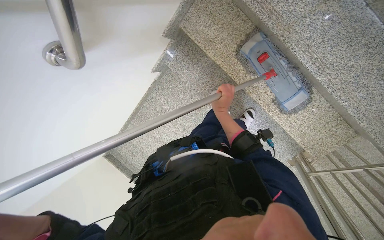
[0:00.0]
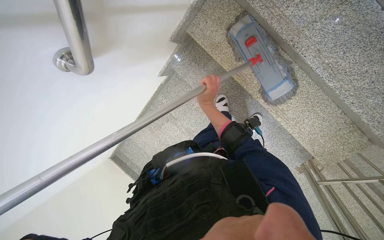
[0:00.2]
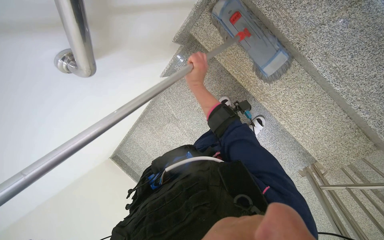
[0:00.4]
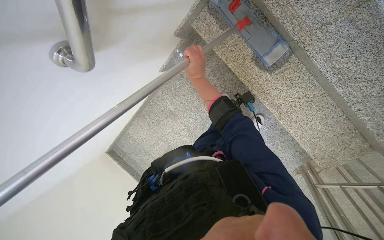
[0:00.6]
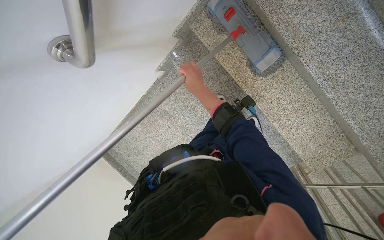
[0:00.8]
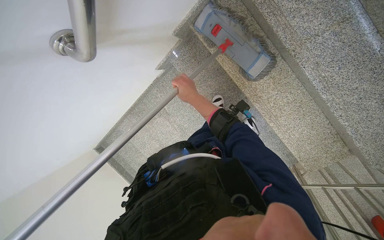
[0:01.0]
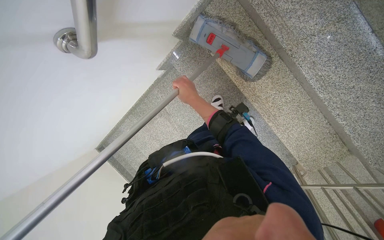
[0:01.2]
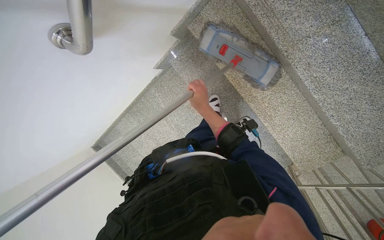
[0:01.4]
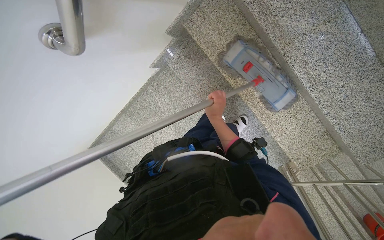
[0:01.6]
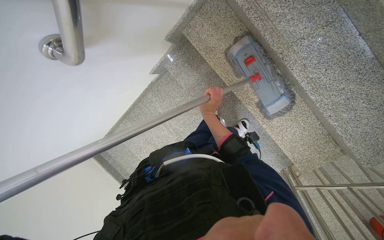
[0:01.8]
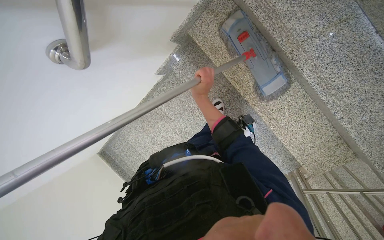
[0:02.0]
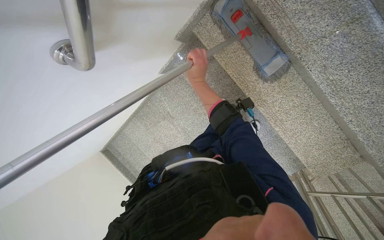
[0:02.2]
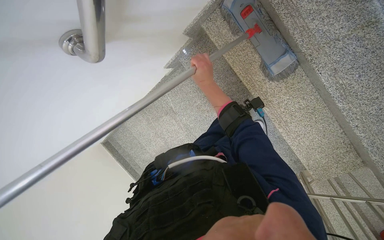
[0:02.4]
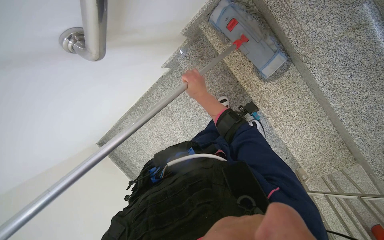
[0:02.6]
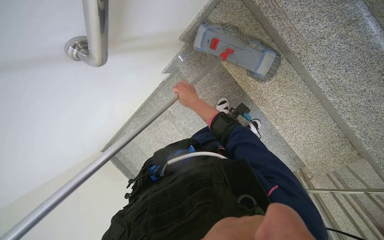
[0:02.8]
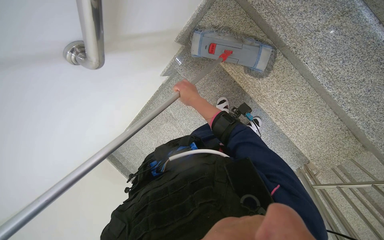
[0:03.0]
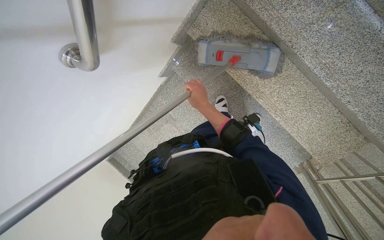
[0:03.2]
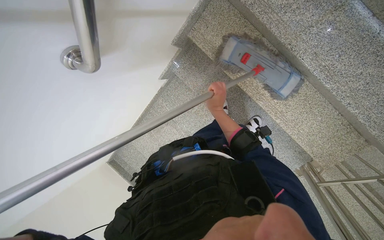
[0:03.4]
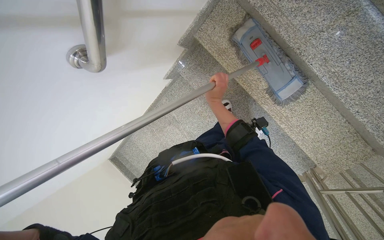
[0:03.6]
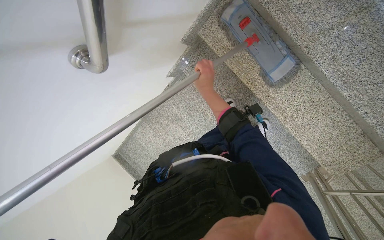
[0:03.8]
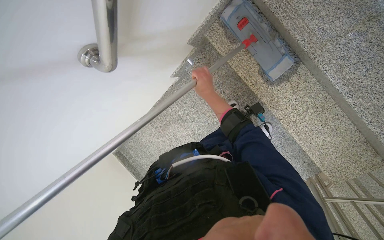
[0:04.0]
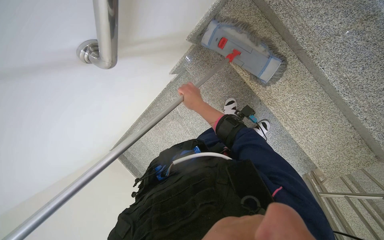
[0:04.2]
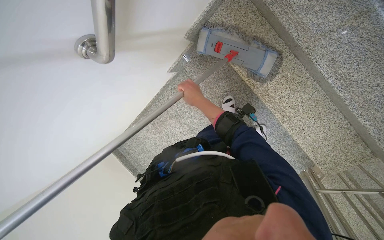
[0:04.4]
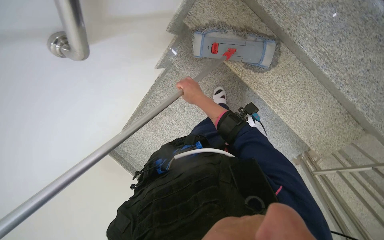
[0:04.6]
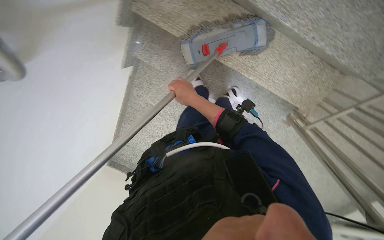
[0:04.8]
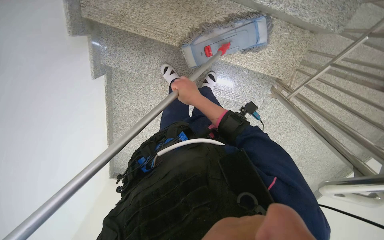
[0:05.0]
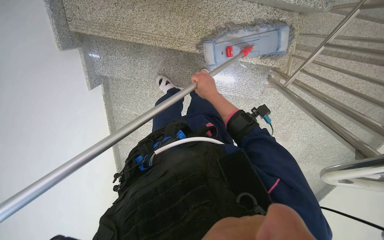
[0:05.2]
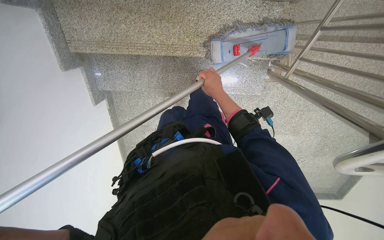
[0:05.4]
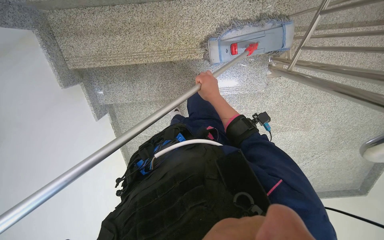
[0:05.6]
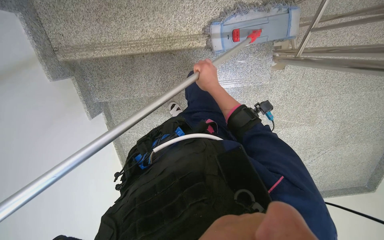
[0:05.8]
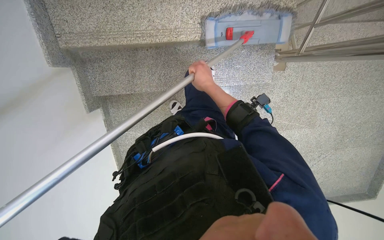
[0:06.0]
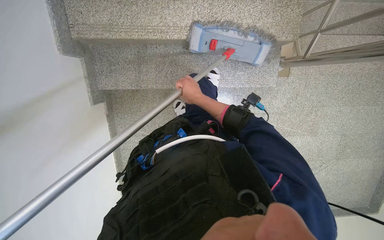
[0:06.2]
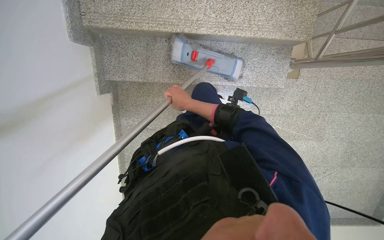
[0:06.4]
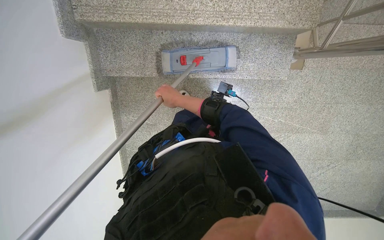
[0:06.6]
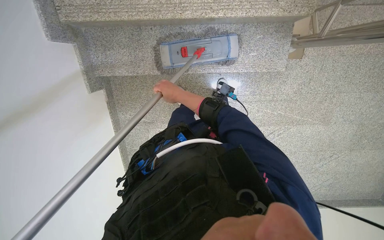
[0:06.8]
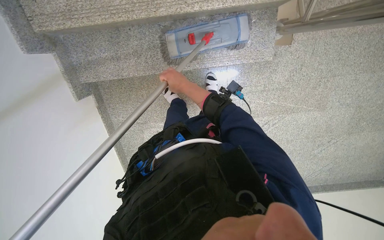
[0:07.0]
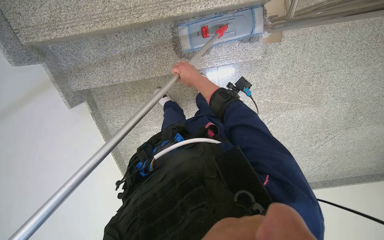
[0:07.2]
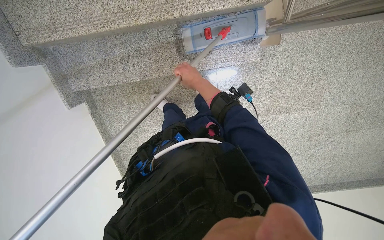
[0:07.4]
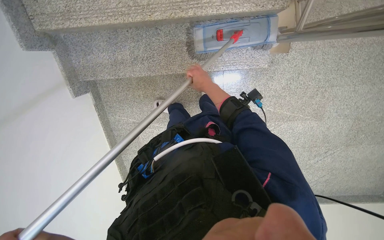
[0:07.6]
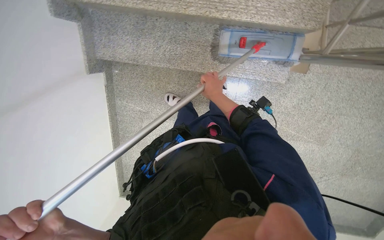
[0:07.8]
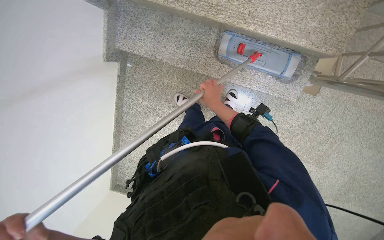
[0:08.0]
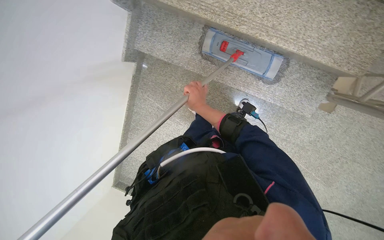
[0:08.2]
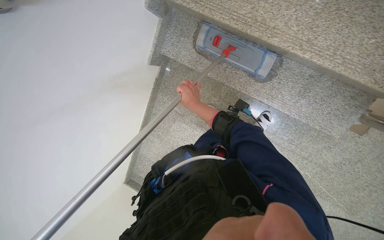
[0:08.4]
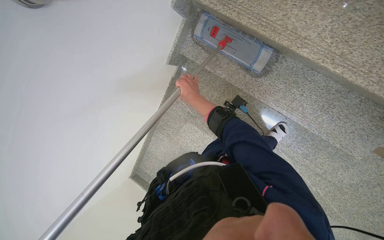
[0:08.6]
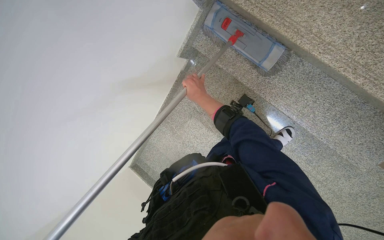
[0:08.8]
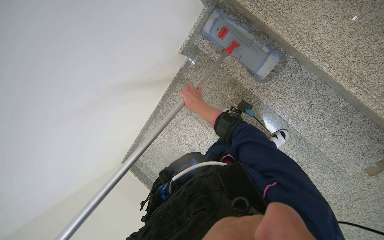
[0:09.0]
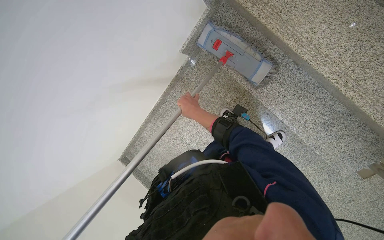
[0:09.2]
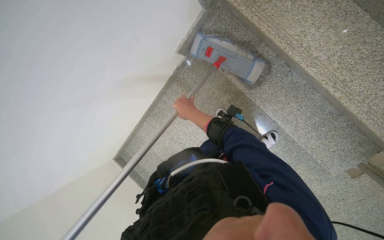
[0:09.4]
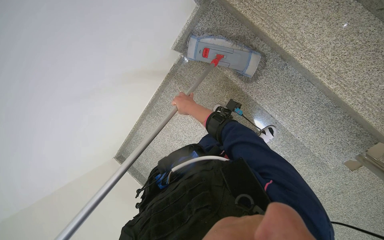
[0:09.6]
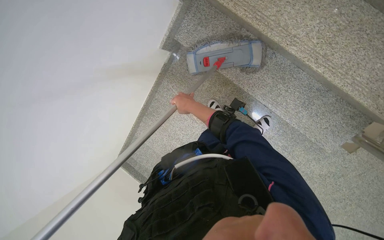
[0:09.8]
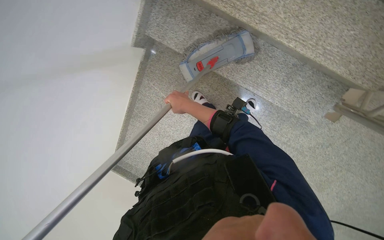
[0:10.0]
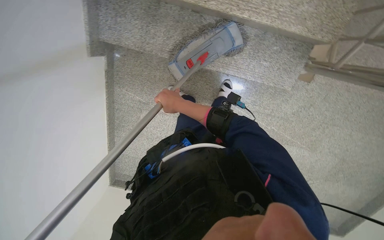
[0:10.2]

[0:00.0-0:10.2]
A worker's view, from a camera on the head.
Job: mopping floor.
The whole recording: Mopping staircase floor. The worker cleans and reattaches the mop head to continue mopping the staircase floor.
0:00.0 to 0:01.4: The right hand heads to the left, covering some 10 cm.
0:04.4 to 0:05.8: Everything in view rotates approximately 45 degrees counterclockwise.
0:07.2 to 0:08.8: The head travels some 40 cm. The scene rotates clockwise by some 45 degrees.
0:08.8 to 0:10.2: The scene turns about 25 degrees counterclockwise in the picture.

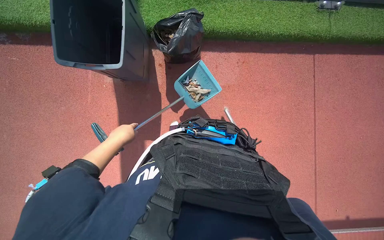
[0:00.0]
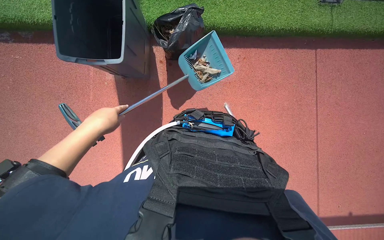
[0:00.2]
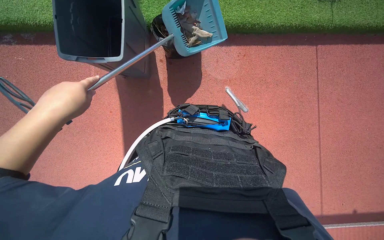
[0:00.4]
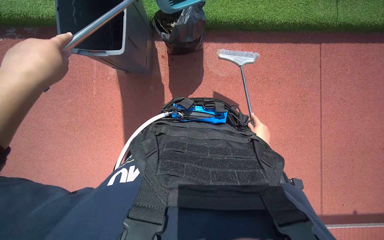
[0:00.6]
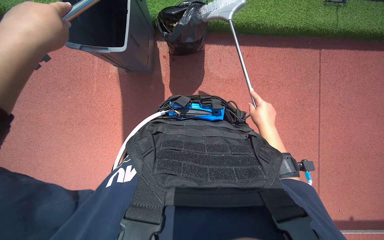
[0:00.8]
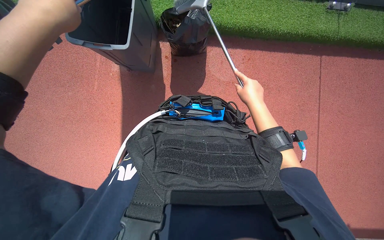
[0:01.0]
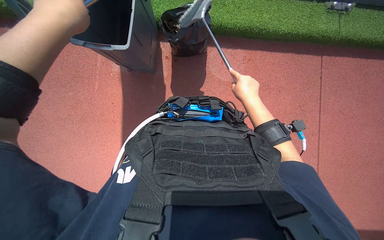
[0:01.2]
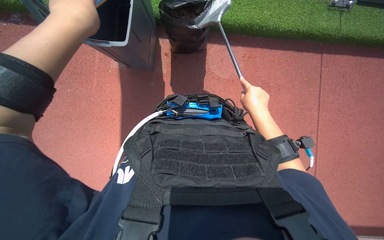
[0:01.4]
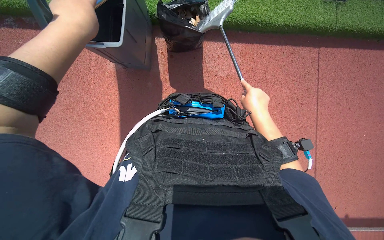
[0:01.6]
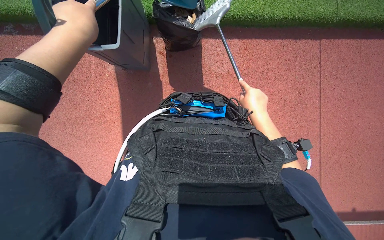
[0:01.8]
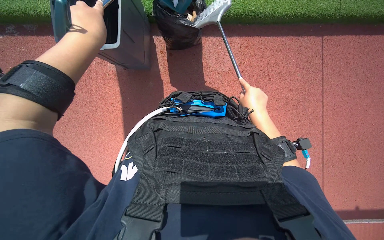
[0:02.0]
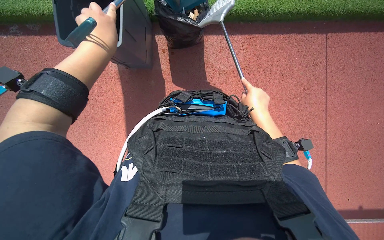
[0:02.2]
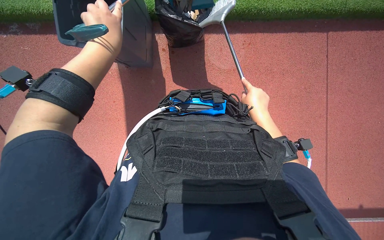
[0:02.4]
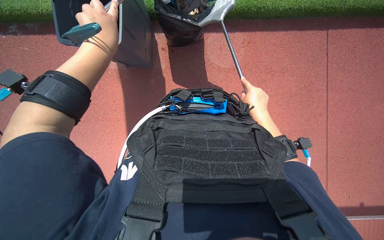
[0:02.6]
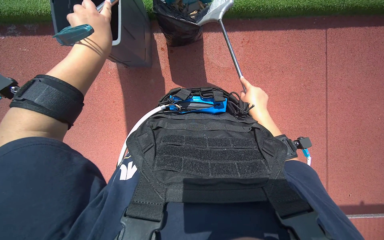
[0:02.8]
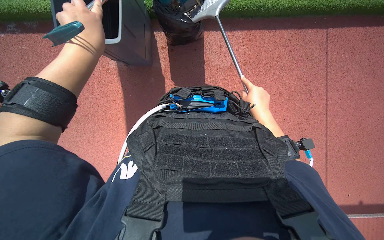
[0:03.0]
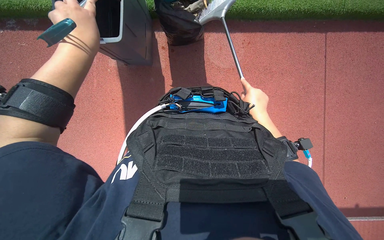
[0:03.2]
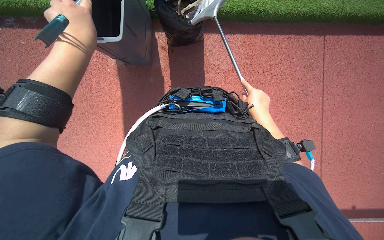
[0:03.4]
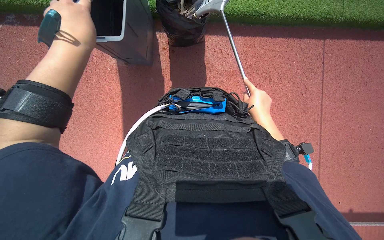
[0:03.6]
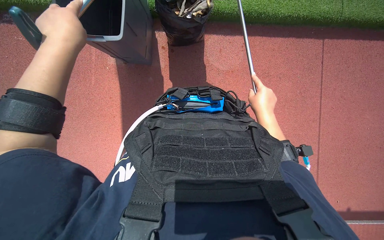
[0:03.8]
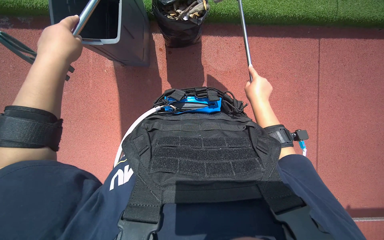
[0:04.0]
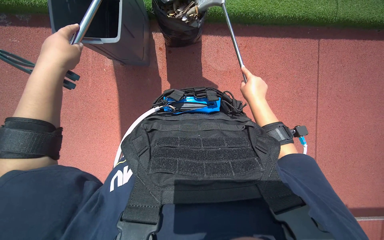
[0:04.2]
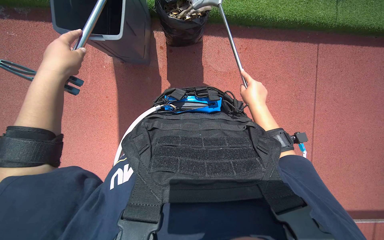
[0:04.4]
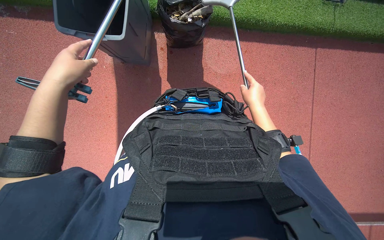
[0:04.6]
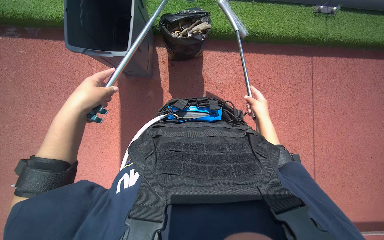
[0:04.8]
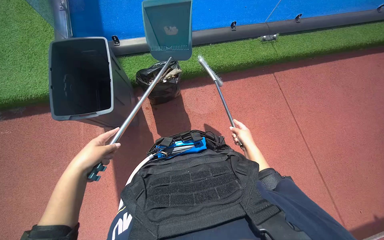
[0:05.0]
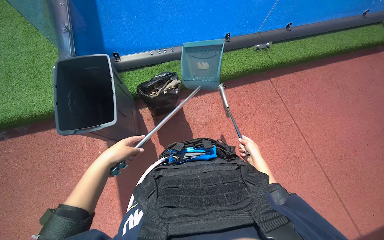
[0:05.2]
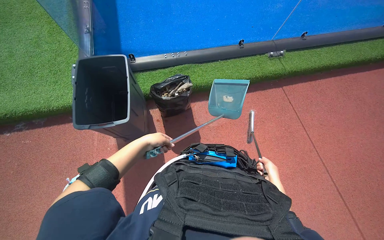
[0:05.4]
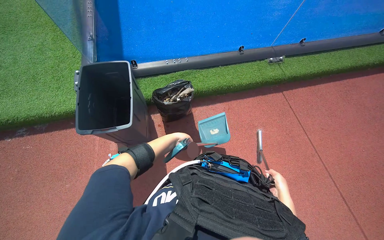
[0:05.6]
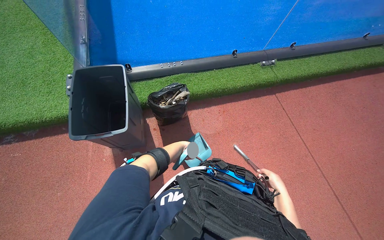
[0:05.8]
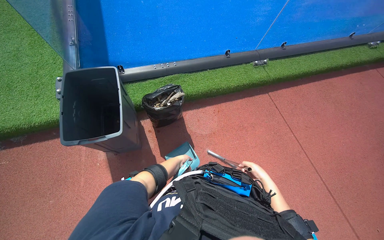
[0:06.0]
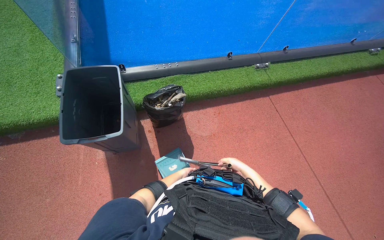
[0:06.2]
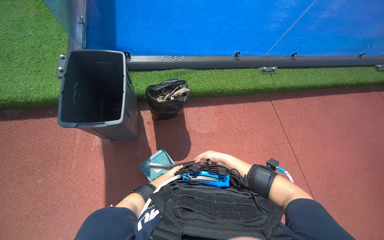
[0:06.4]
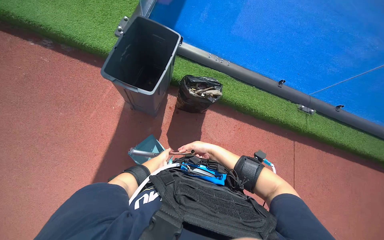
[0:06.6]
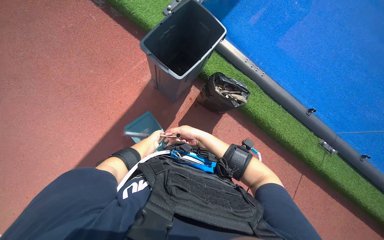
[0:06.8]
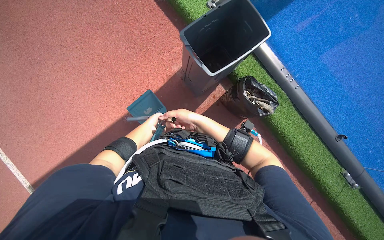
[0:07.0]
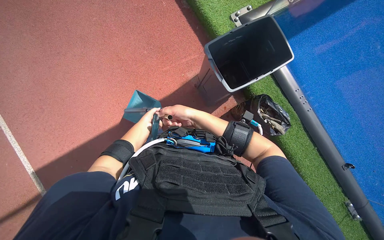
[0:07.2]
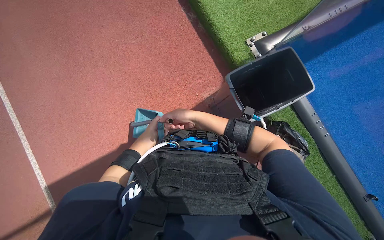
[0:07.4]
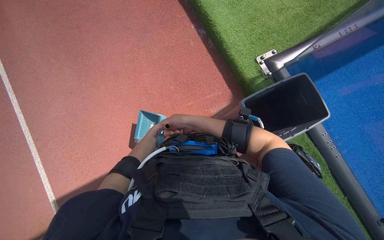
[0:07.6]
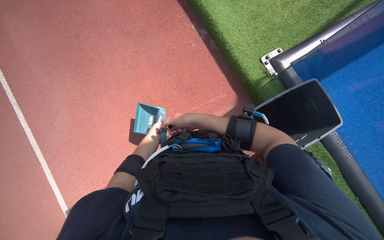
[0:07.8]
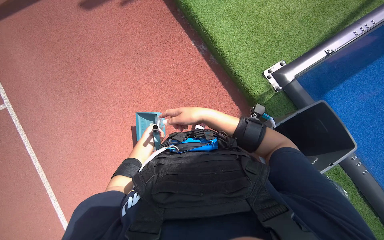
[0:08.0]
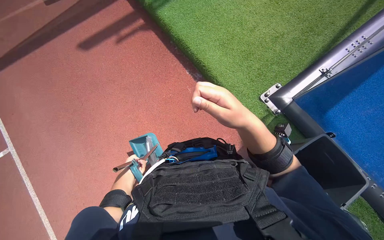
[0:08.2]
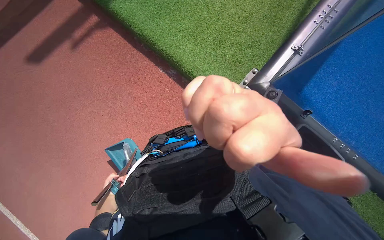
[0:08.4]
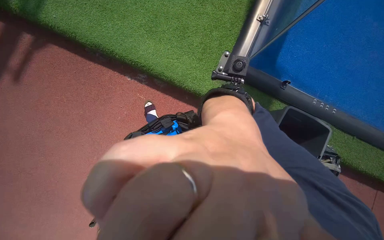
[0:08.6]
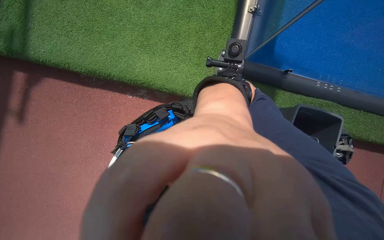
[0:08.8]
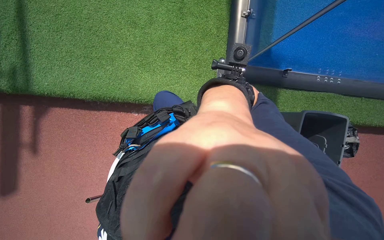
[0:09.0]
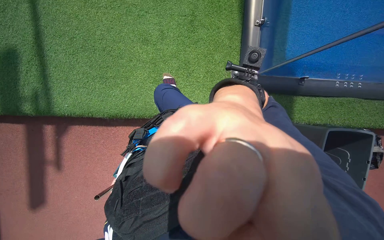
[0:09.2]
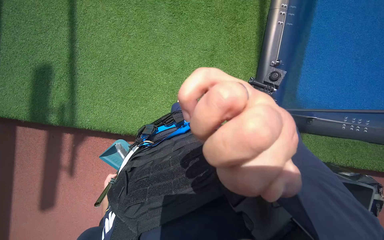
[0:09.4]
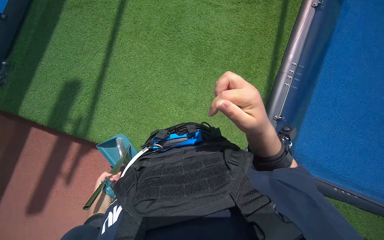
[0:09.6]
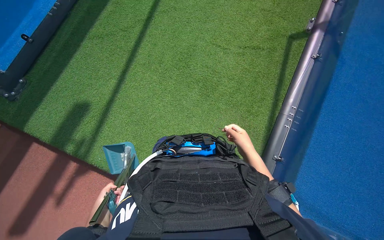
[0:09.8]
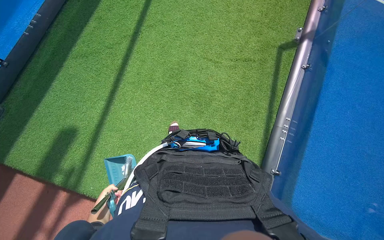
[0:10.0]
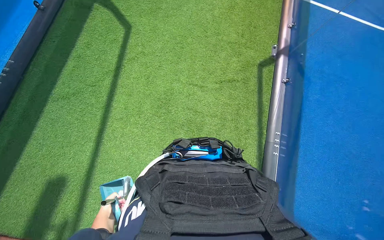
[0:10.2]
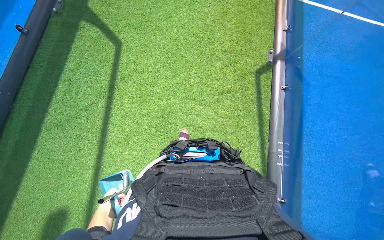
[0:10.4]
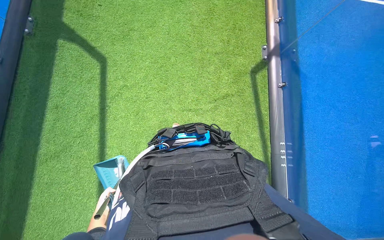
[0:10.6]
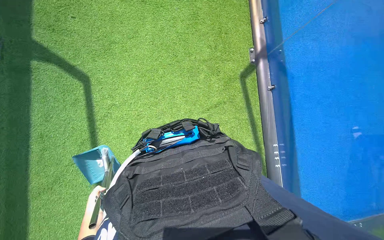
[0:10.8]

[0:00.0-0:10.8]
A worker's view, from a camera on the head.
Job: preparing cleaning supplies.
The whole recording: Managing and preparing cleaning tools. The worker empties debris, disassembles, stores, retrieves, and reassembles cleaning tools.
0:01.6 to 0:03.0: The left hand is displaced farther from the camera by approximately 10 cm.
0:03.0 to 0:04.6: The left hand travels down the picture by about 10 cm.
0:04.6 to 0:06.2: The view tilts approximately 25 degrees upward.
0:06.2 to 0:07.8: The camera is carried about 60 cm. The wearer's head swings approximately 75 degrees to the left.
0:07.8 to 0:09.2: The head travels approximately 1 m. Everything in view rotates roughly 55 degrees counterclockwise.
